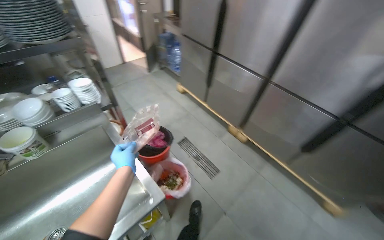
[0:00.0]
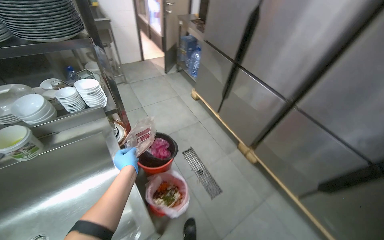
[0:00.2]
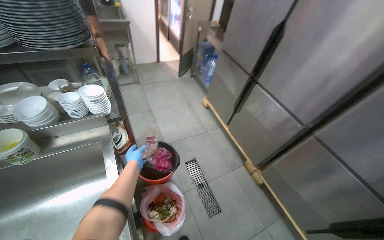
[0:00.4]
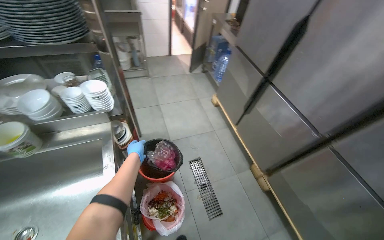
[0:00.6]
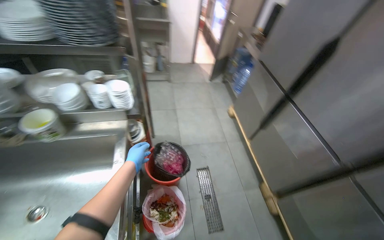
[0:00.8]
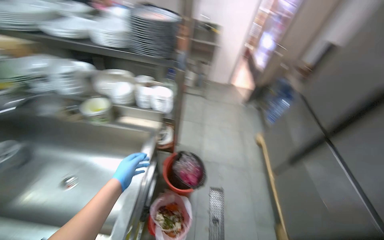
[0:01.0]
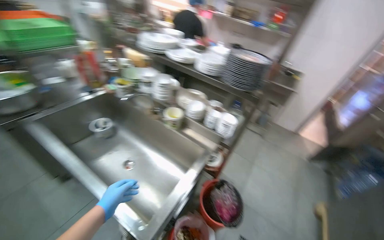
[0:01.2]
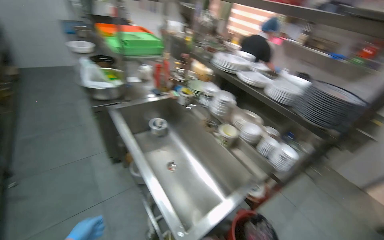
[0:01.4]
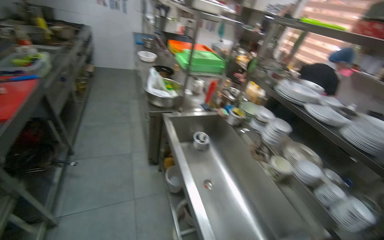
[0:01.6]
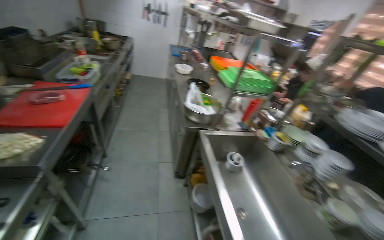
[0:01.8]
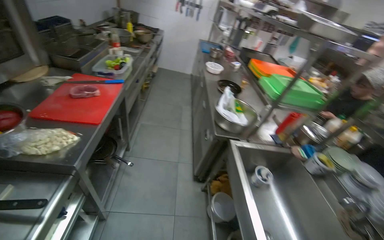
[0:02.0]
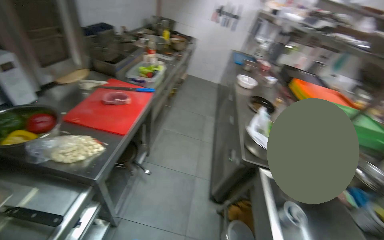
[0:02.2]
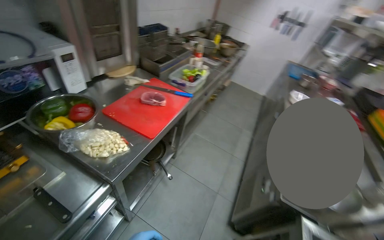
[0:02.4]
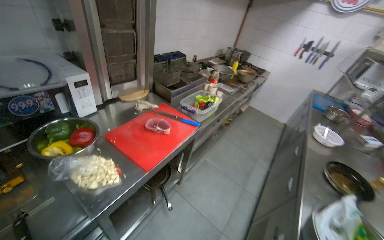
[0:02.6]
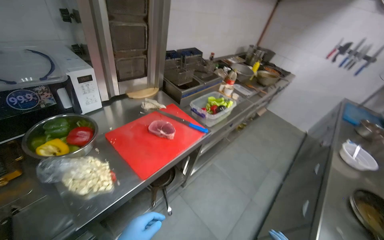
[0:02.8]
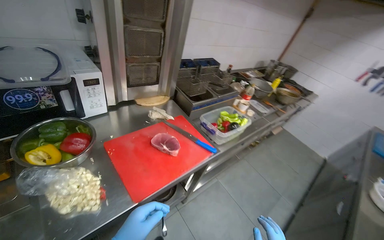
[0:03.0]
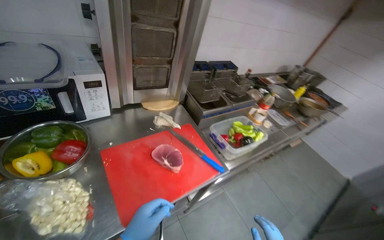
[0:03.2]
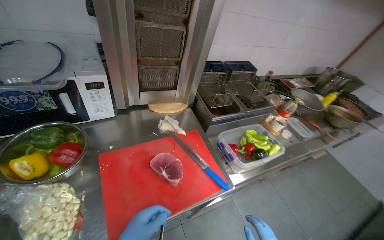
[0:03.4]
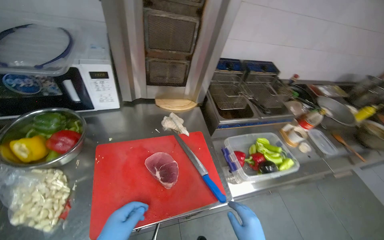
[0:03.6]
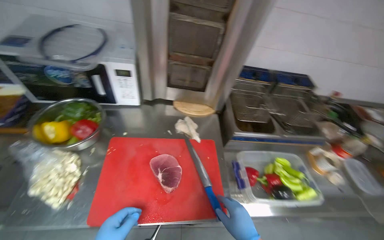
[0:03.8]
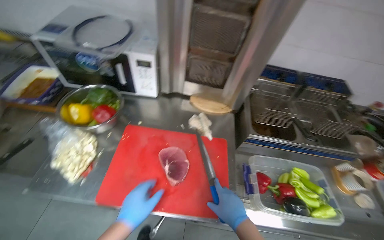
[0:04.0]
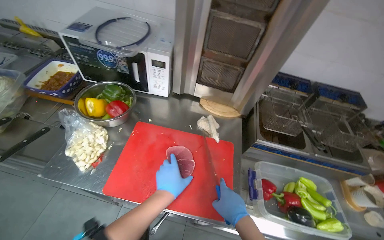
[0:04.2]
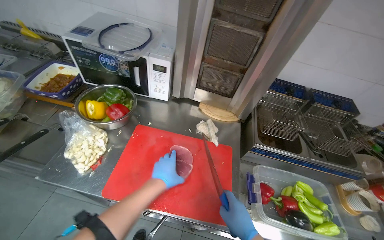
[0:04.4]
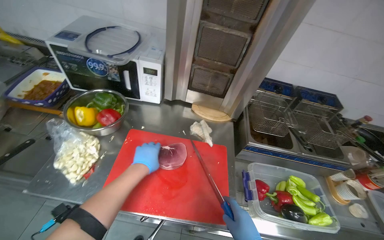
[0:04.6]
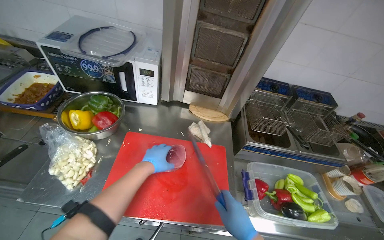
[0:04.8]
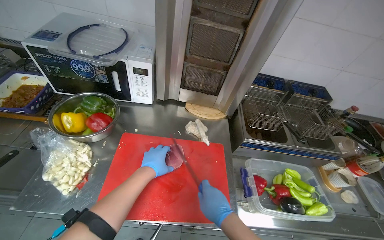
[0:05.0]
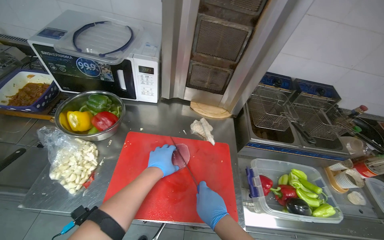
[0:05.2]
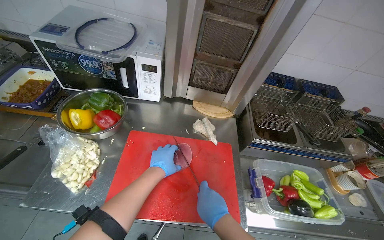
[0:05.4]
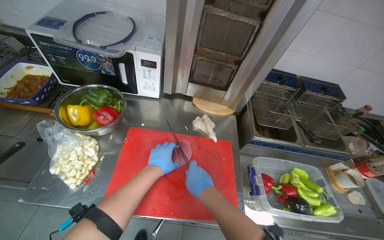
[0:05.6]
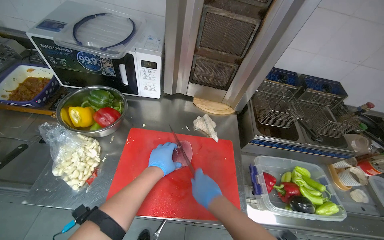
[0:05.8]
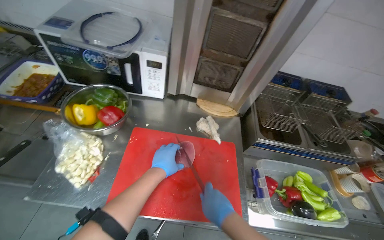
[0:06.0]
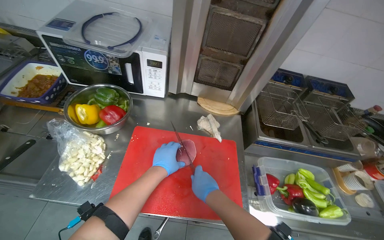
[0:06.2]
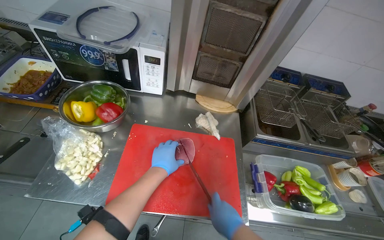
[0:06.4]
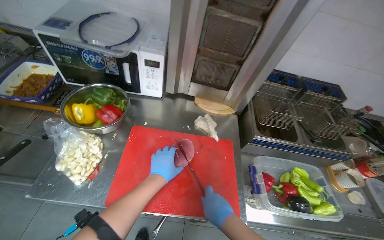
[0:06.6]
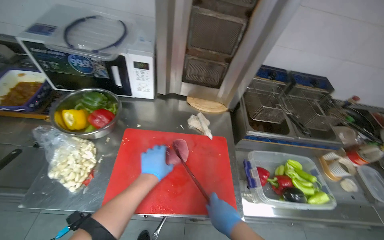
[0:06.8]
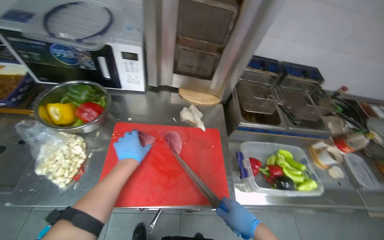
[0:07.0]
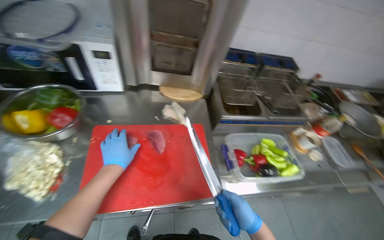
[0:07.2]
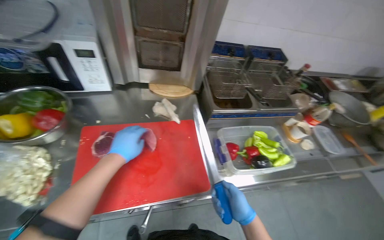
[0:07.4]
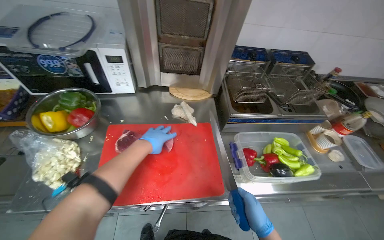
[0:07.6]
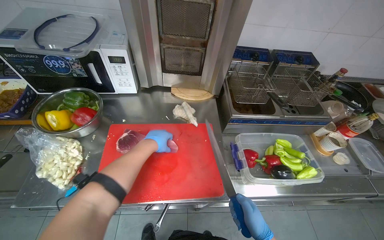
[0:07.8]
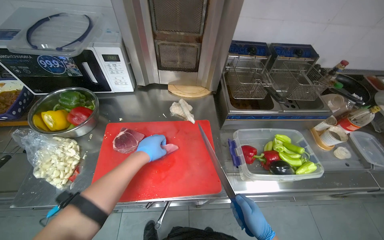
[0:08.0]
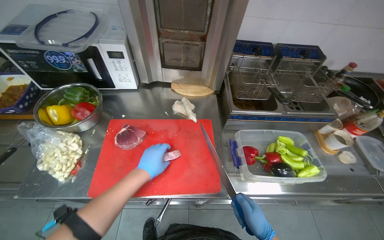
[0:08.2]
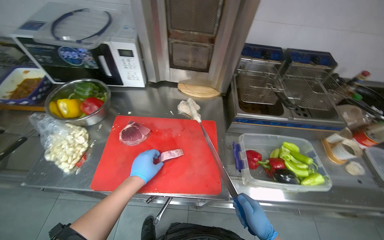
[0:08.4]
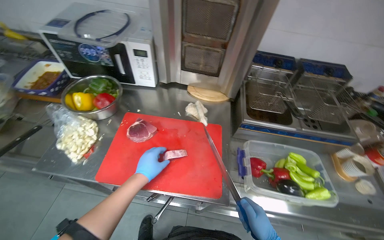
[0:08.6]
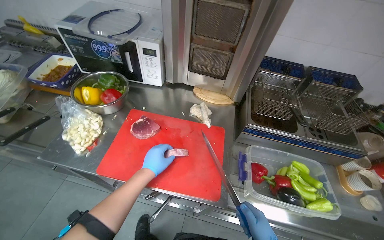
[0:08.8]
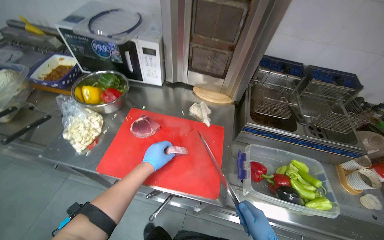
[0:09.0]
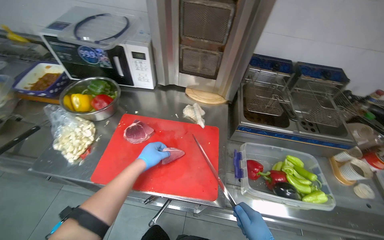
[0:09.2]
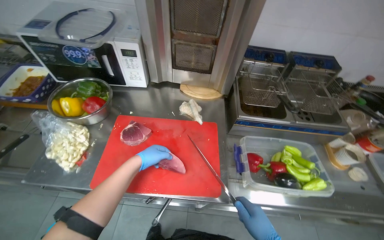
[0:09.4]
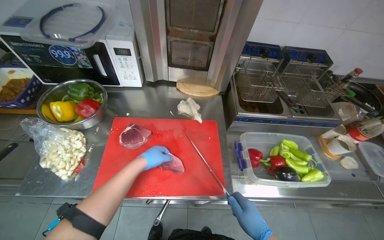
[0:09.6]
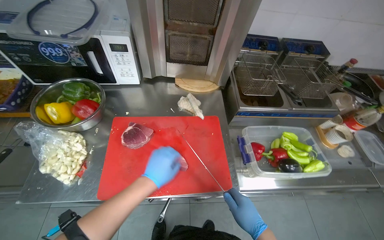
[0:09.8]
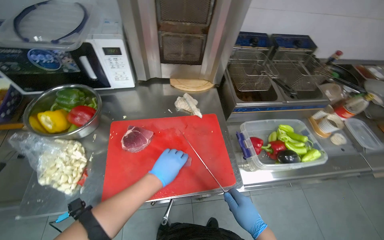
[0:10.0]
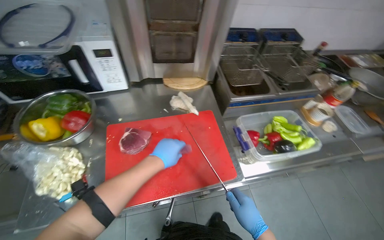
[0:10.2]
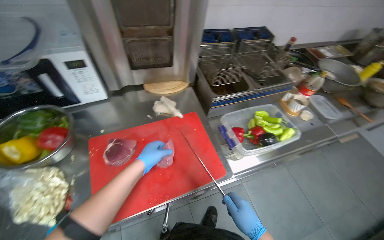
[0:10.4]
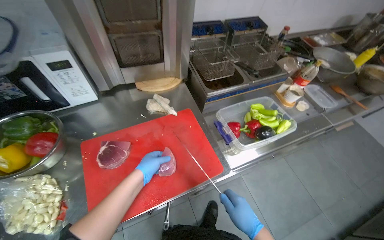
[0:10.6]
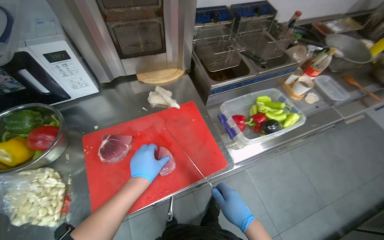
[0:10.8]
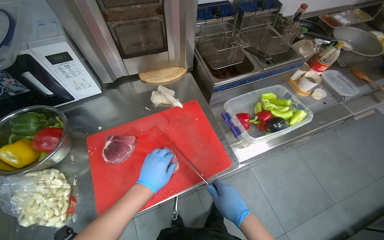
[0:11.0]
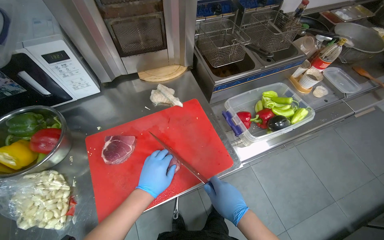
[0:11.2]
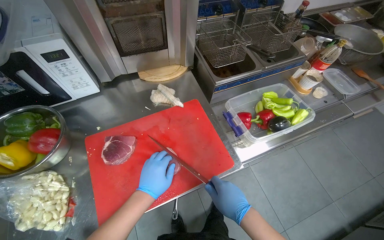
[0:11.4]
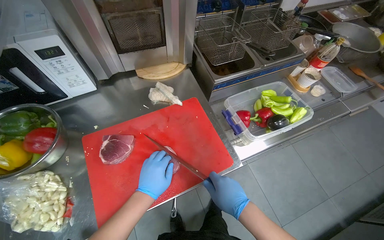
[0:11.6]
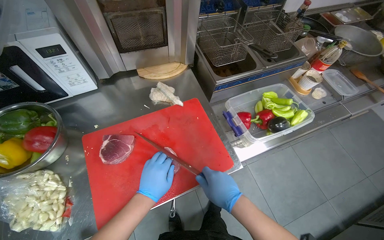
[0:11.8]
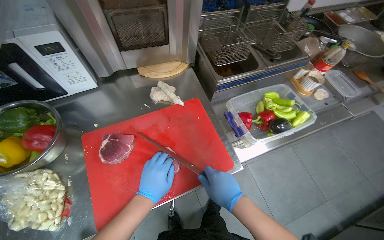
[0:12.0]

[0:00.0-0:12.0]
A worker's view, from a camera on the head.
Job: preparing food.
The whole recording: Unpacking and slicing meat. The worker unpacks vacuum-sealed meat and slices it on a cutting board.
0:00.0 to 0:01.6: The head turns to the left by about 110 degrees. The wearer looks some 30 degrees further upward.
0:01.6 to 0:03.0: The head travels approximately 90 cm. The head turns to the left by approximately 70 degrees. The camera pitches upward, by some 10 degrees.
0:03.0 to 0:04.4: The wearer's head swings approximately 50 degrees to the left.
0:07.6 to 0:09.0: The wearer looks approximately 15 degrees further to the left. The left hand travels down the picture by some 15 cm.
0:09.0 to 0:10.4: The head turns to the right by about 35 degrees.
0:10.4 to 0:12.0: The right hand travels to the left by about 10 cm.

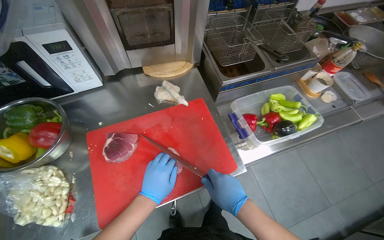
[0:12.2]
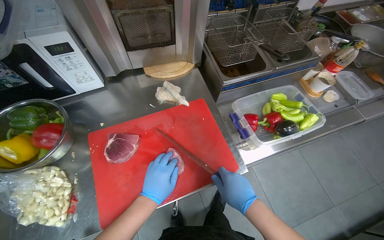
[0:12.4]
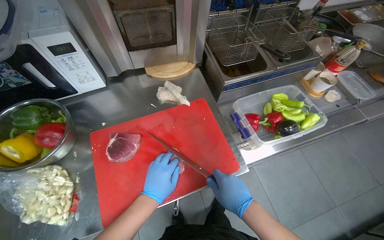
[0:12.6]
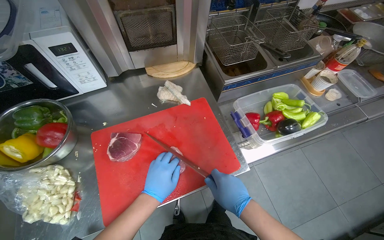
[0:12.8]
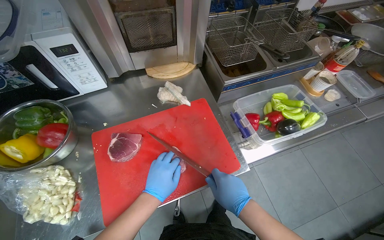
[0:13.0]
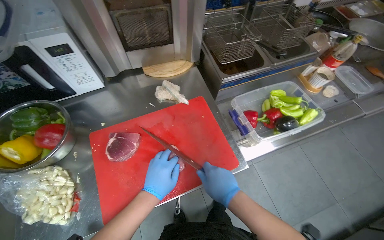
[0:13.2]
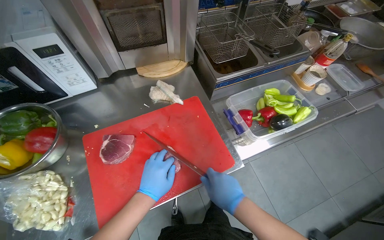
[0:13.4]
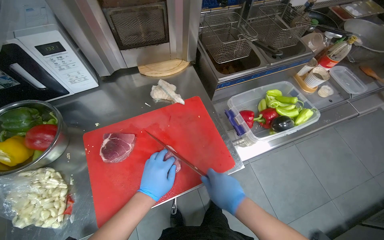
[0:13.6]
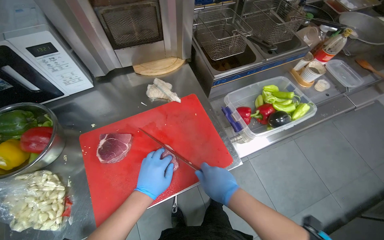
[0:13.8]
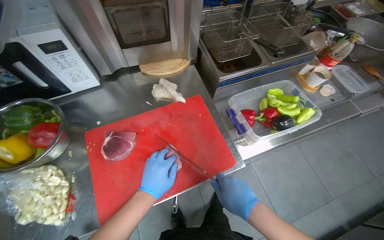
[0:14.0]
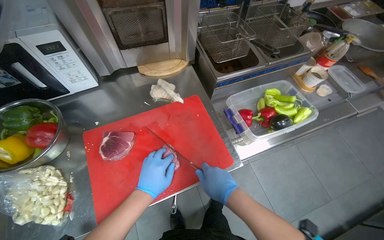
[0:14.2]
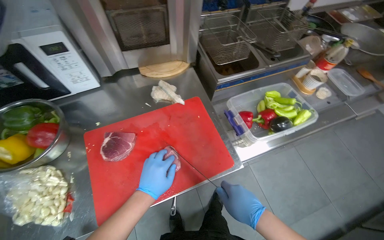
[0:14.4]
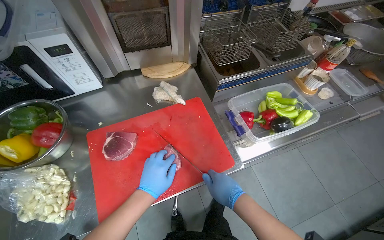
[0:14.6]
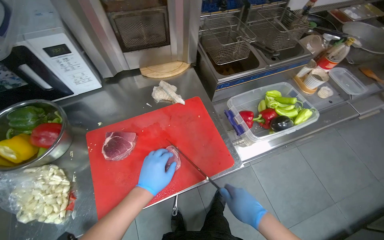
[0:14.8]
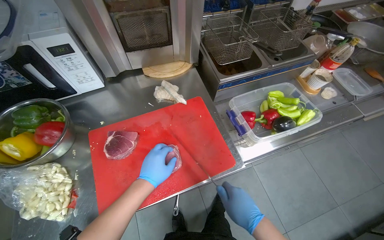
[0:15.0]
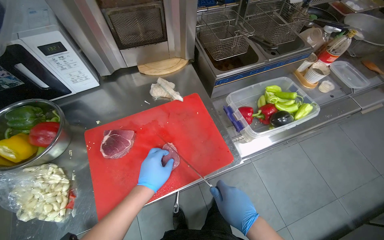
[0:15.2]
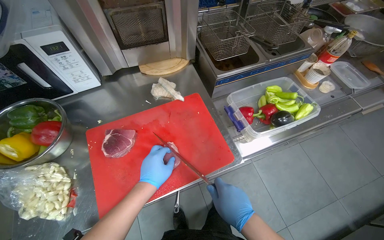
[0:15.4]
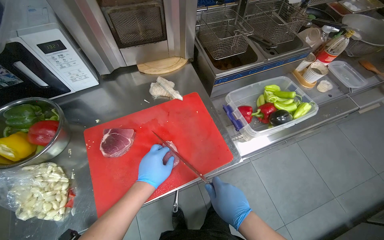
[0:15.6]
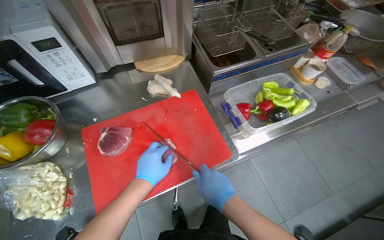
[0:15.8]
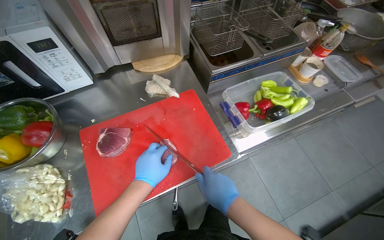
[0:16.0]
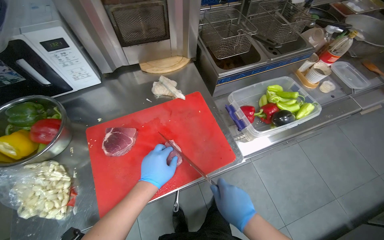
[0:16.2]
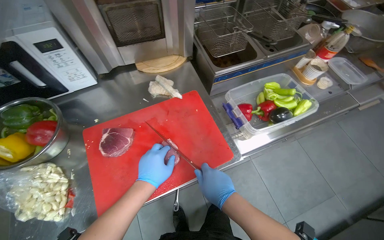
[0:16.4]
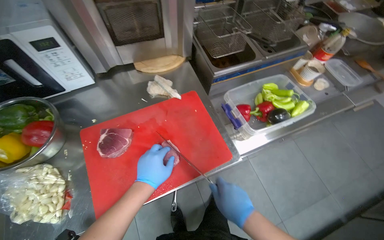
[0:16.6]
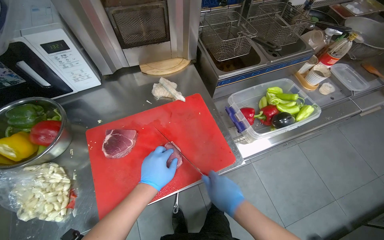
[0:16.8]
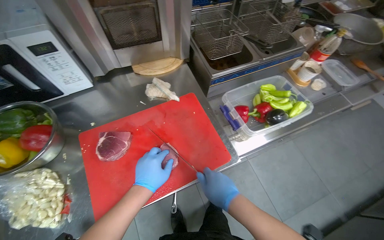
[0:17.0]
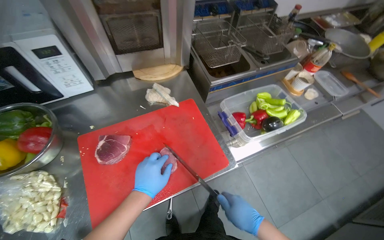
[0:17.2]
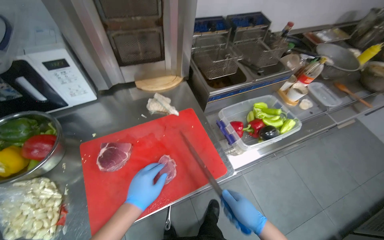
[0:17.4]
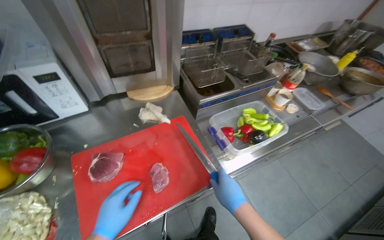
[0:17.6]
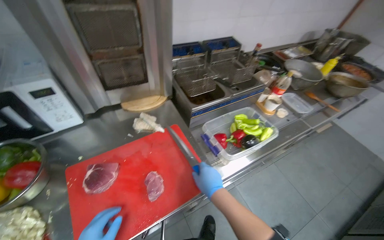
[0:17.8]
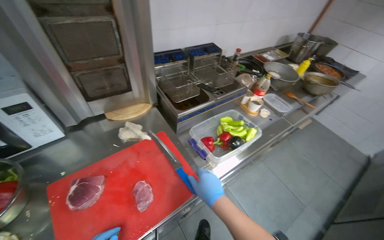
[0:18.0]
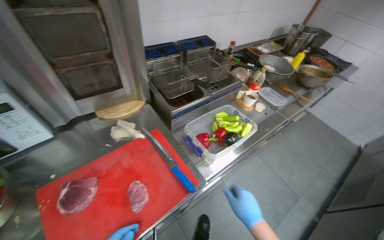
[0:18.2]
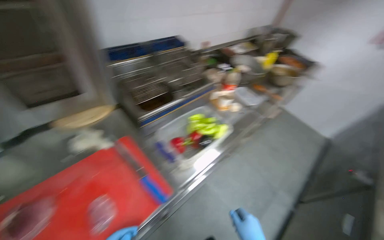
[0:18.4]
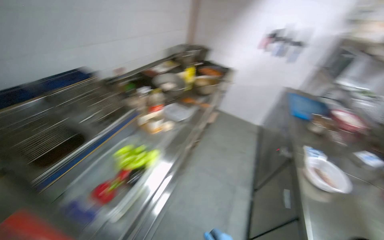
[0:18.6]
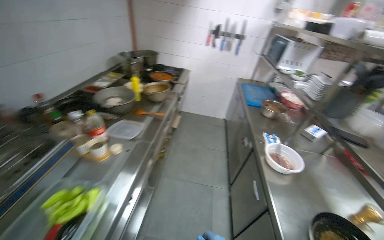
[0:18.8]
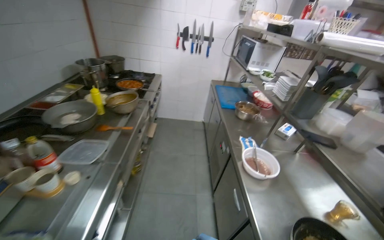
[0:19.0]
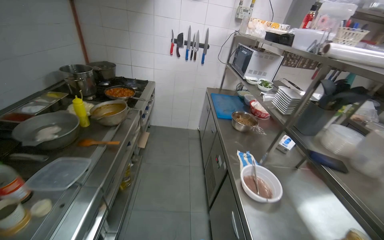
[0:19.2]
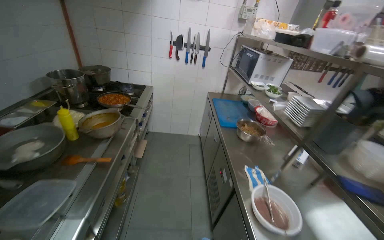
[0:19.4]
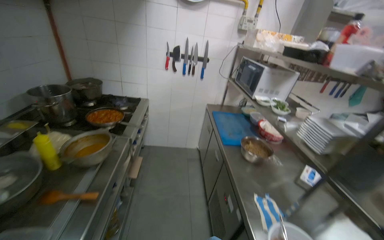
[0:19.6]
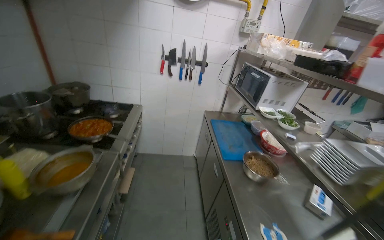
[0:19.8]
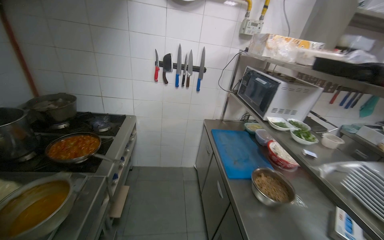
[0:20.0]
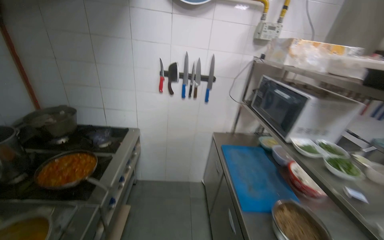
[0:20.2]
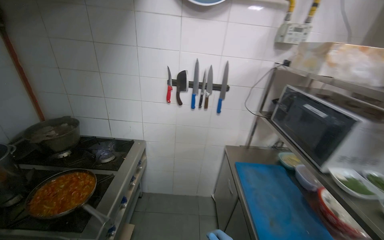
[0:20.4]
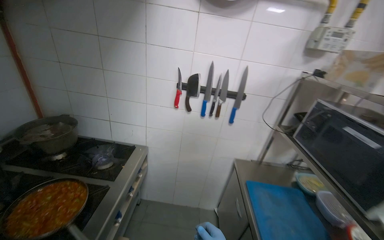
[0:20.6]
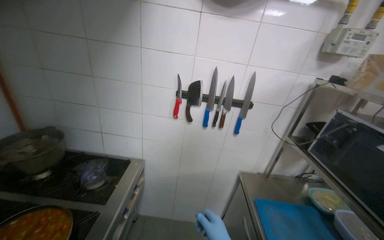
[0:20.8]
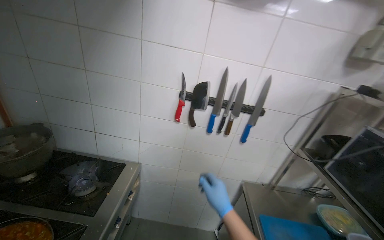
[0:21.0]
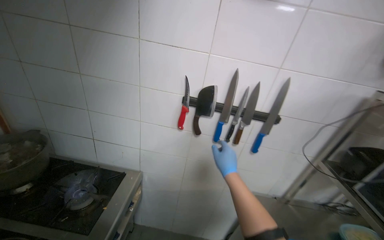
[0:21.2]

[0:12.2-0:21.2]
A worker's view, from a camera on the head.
Job: preparing food.
The whole recording: Unpacking and slicing meat. The worker unpacks vacuum-sealed meat and slices it on a cutting board.
0:12.2 to 0:13.8: The hands make small movements and keep their place.
0:13.8 to 0:15.2: The right hand shifts about 10 cm down the picture.
0:15.2 to 0:16.6: The hands work in one place, with small movements.
0:18.2 to 0:19.8: The wearer moves roughly 1 m. The wearer looks approximately 60 degrees further to the right.
0:19.8 to 0:21.2: The camera is carried some 1 m.
